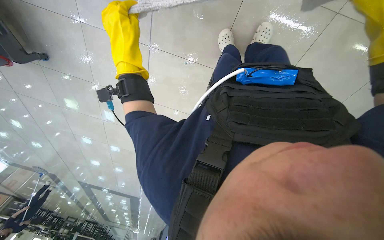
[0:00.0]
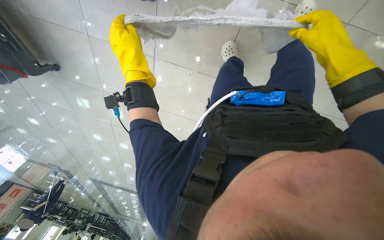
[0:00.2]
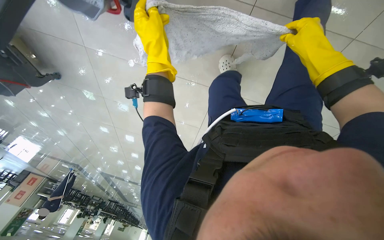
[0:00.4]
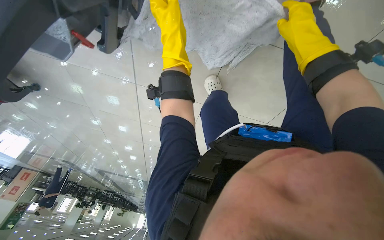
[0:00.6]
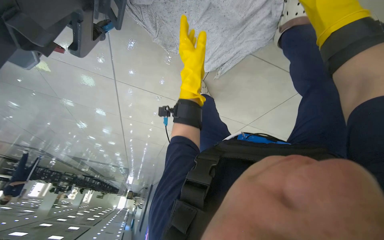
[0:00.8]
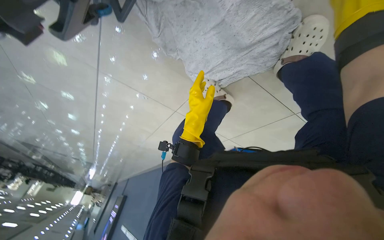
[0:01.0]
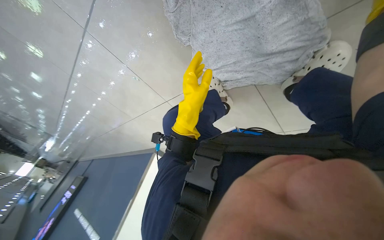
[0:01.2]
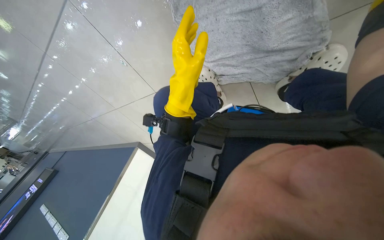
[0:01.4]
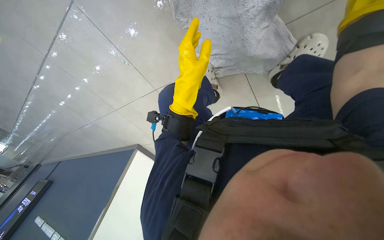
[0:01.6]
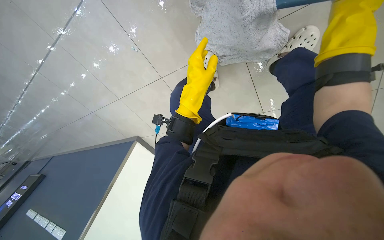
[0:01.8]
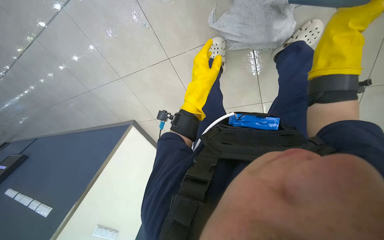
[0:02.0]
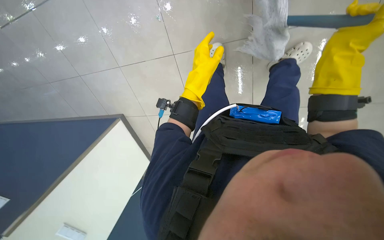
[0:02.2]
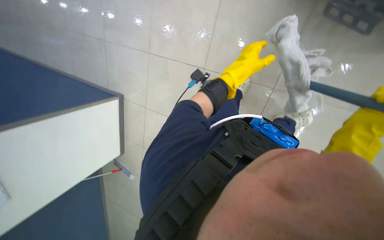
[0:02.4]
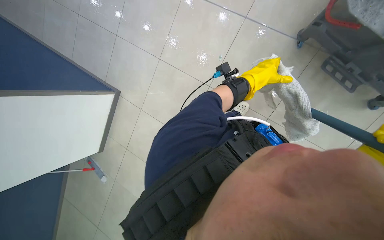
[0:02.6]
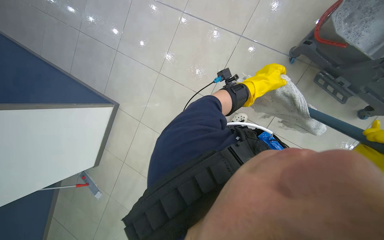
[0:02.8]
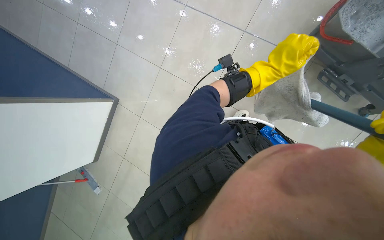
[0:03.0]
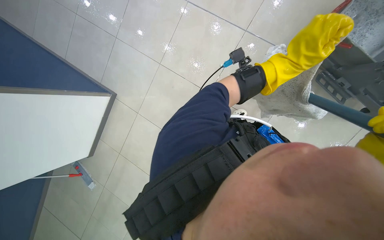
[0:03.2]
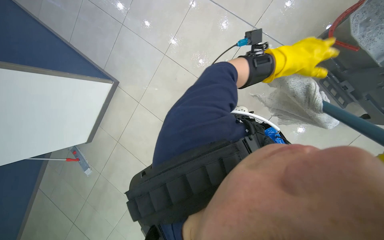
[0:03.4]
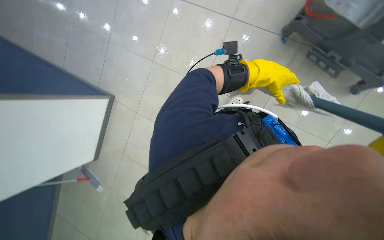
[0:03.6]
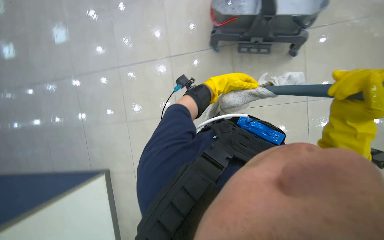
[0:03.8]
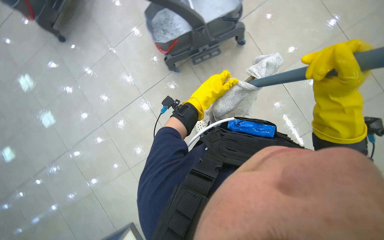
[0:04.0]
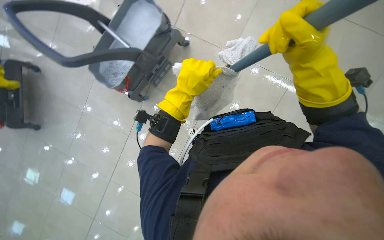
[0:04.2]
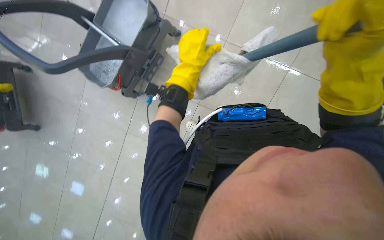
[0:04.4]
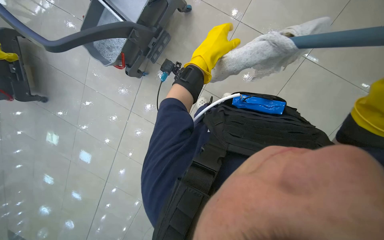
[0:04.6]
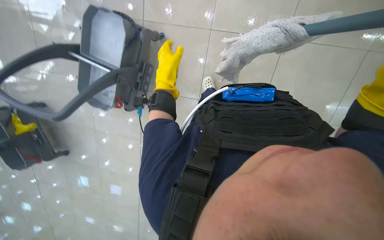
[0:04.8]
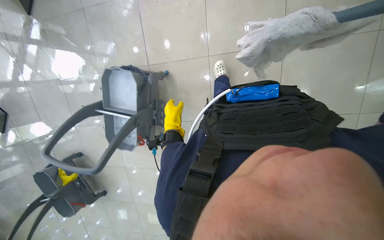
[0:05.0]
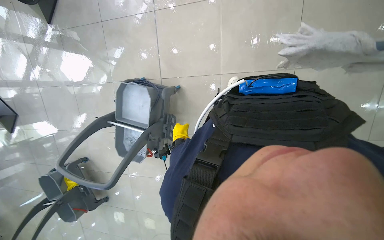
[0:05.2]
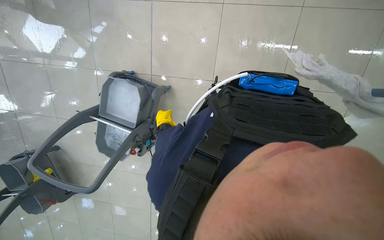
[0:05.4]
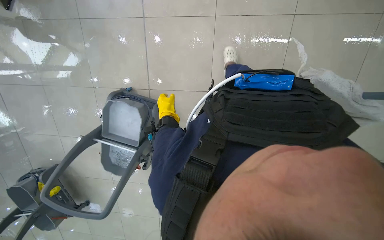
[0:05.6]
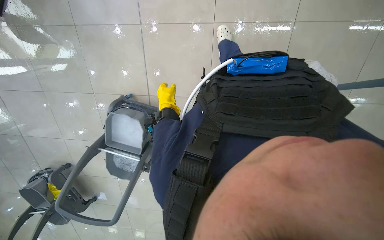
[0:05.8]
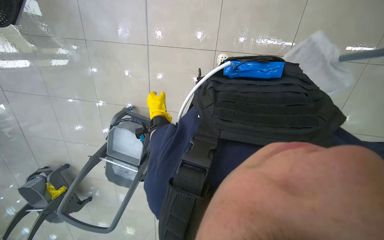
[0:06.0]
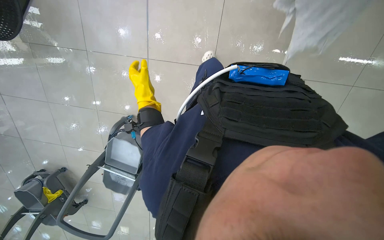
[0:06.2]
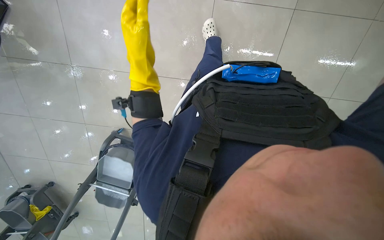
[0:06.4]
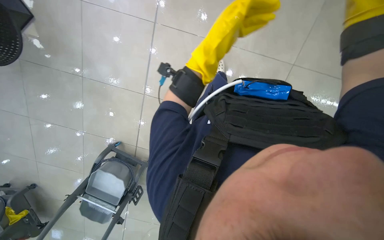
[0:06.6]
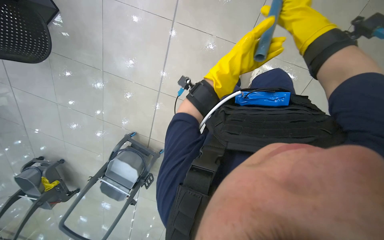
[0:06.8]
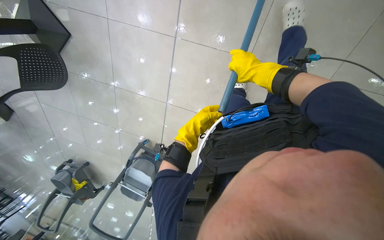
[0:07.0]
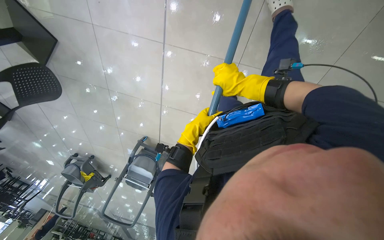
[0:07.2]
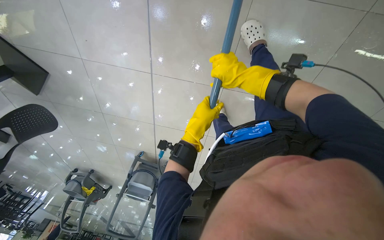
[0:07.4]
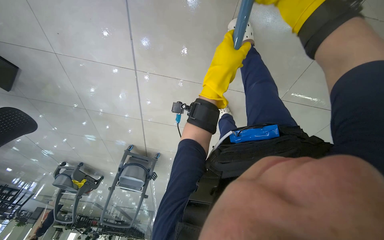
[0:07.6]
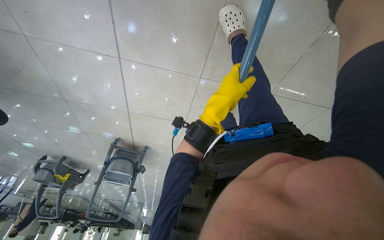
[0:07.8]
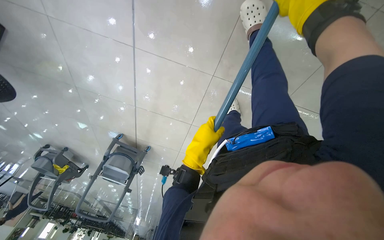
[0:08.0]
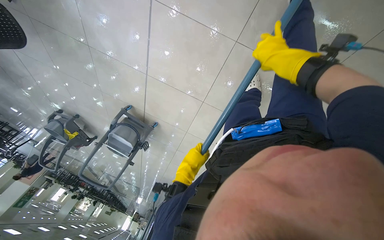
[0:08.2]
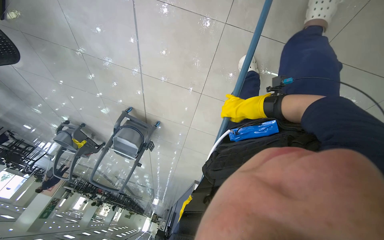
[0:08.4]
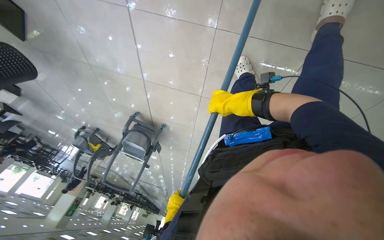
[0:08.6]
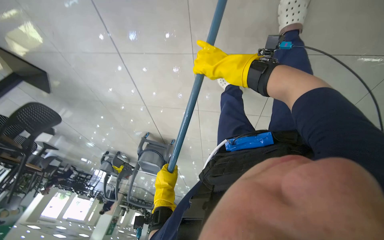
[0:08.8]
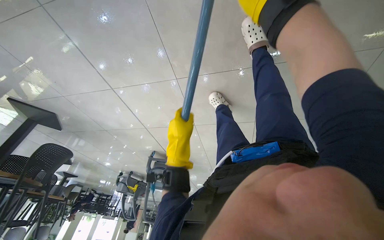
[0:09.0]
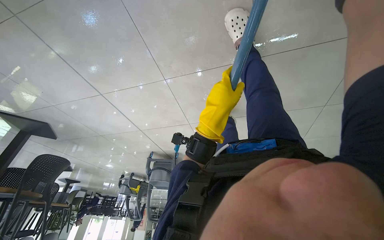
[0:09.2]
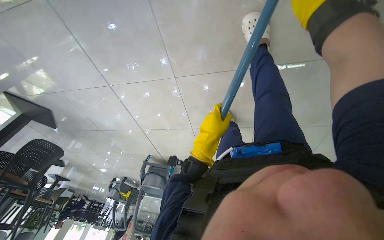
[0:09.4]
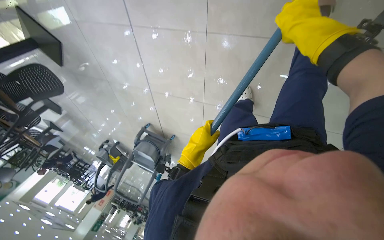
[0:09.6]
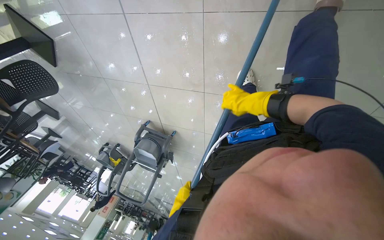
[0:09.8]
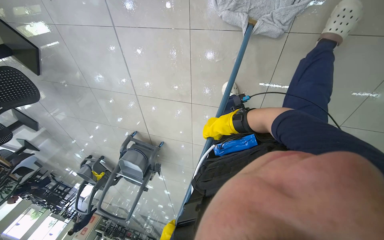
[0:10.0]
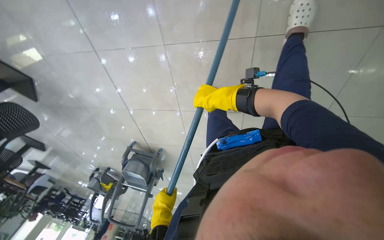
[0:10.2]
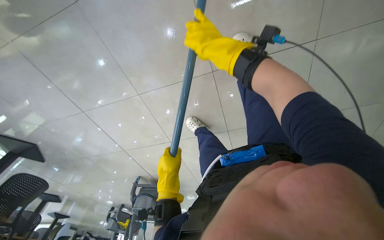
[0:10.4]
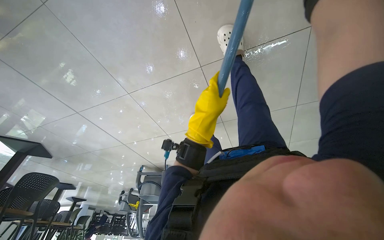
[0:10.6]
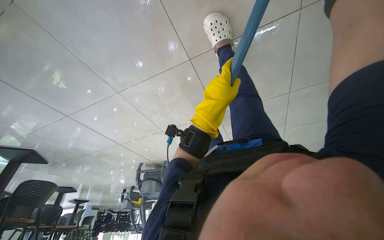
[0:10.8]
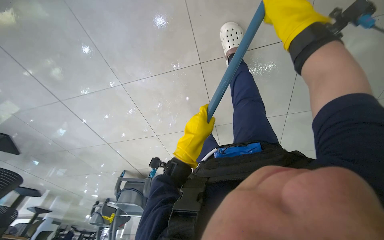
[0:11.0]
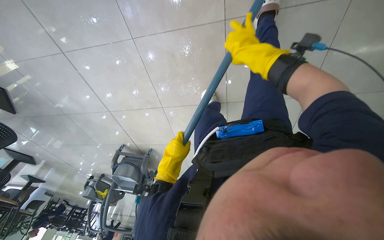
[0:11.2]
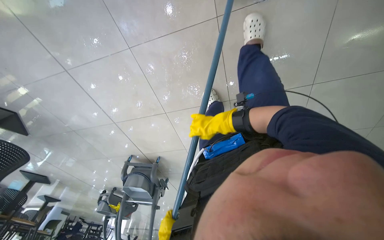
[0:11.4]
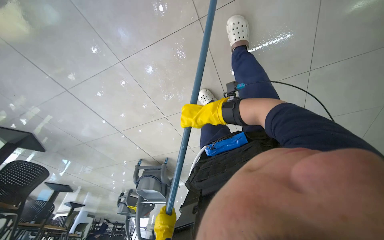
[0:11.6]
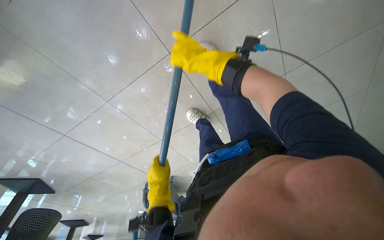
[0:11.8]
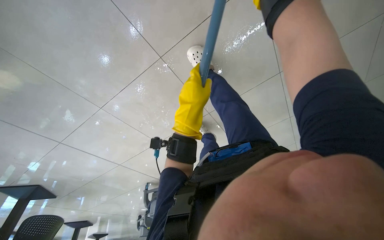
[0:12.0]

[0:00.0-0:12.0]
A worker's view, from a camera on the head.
Job: mopping floor.
The whole recording: Mopping floor. The worker continues mopping the floor, wringing the mop, moving the bucket, and adjusting the mop head.
0:00.0 to 0:01.6: The view swings about 30 degrees to the right.
0:03.0 to 0:04.4: The wearer looks about 25 degrees further upward. The scene rotates counterclockwise by some 100 degrees.
0:04.4 to 0:06.0: The wearer moves about 70 cm.

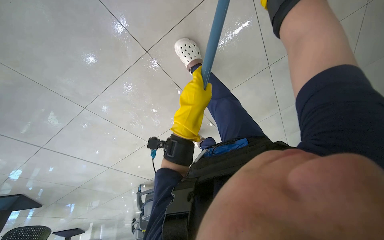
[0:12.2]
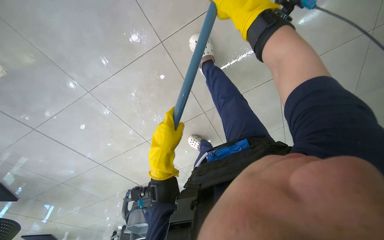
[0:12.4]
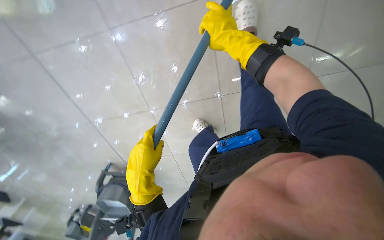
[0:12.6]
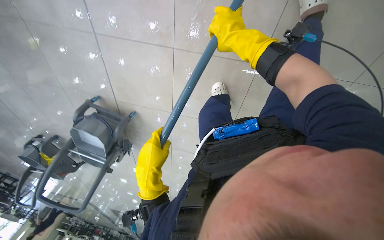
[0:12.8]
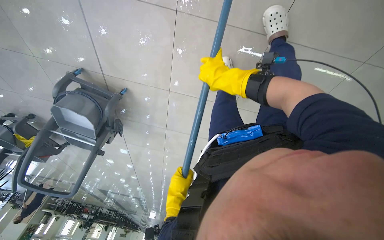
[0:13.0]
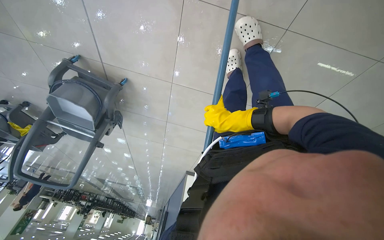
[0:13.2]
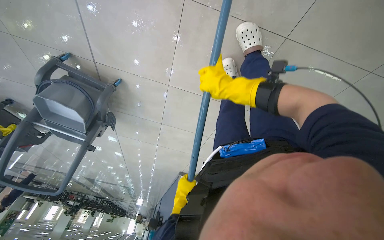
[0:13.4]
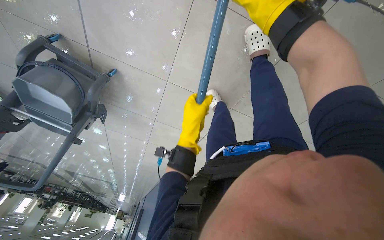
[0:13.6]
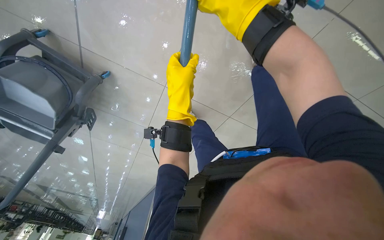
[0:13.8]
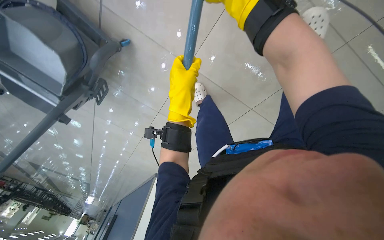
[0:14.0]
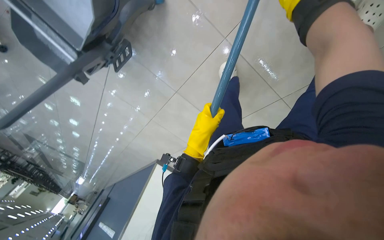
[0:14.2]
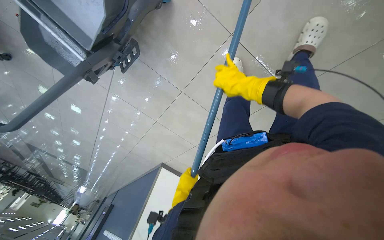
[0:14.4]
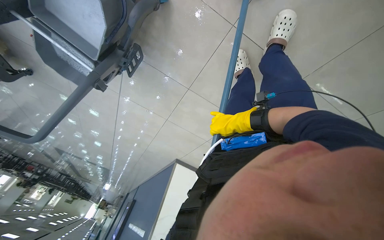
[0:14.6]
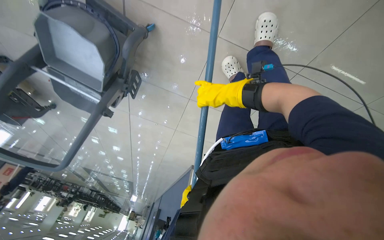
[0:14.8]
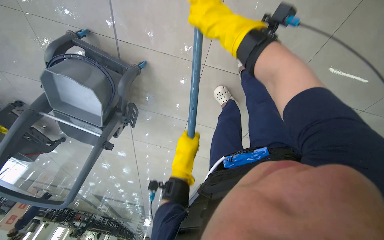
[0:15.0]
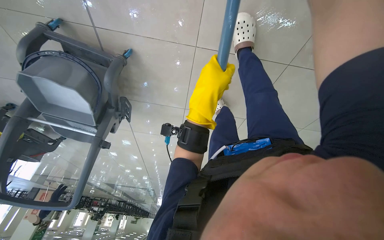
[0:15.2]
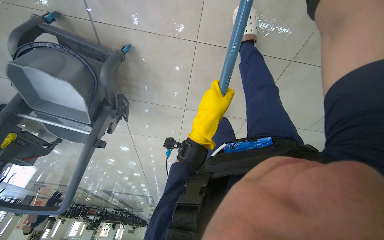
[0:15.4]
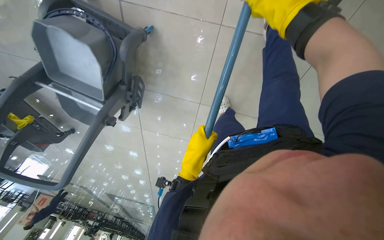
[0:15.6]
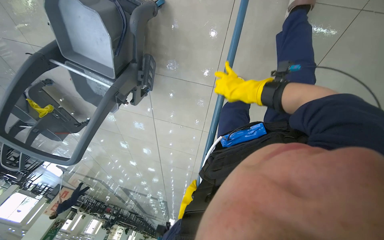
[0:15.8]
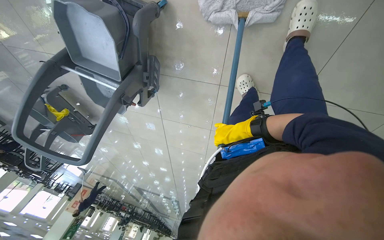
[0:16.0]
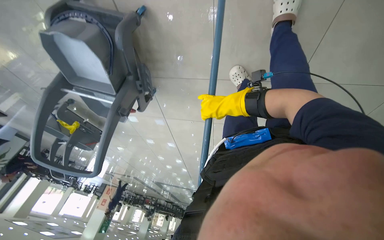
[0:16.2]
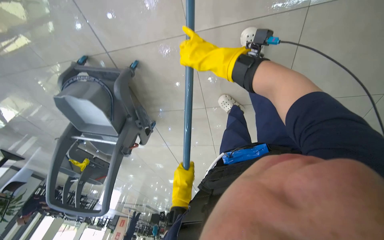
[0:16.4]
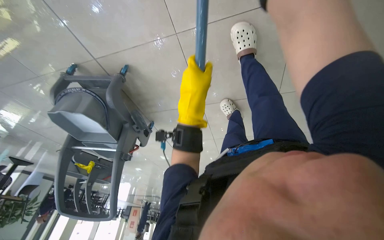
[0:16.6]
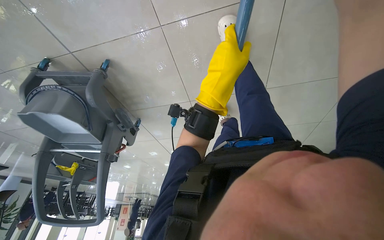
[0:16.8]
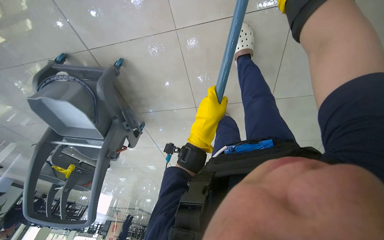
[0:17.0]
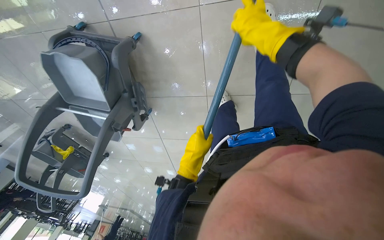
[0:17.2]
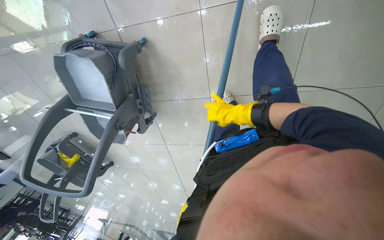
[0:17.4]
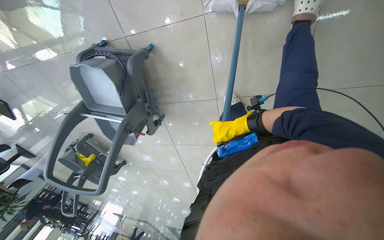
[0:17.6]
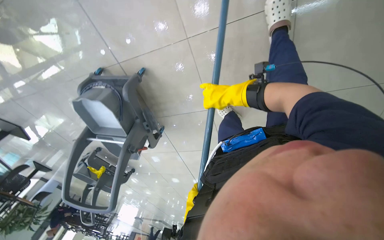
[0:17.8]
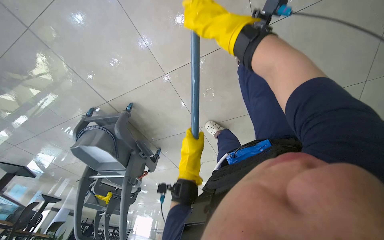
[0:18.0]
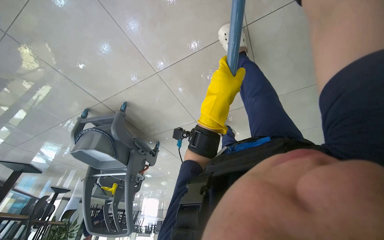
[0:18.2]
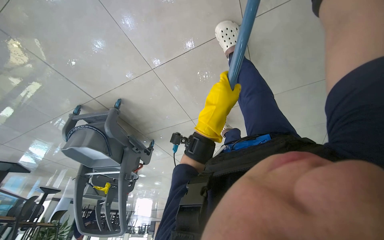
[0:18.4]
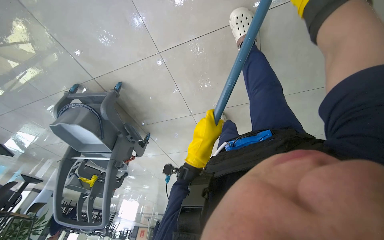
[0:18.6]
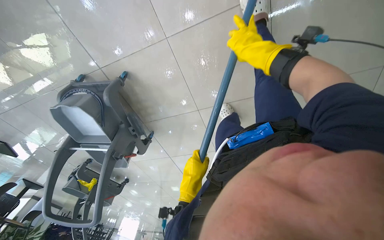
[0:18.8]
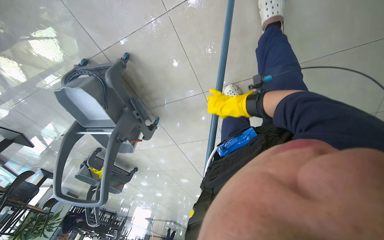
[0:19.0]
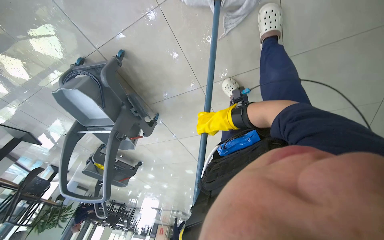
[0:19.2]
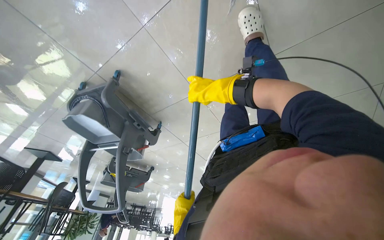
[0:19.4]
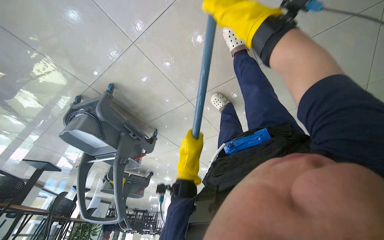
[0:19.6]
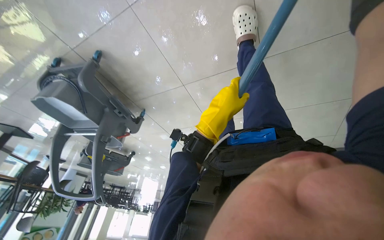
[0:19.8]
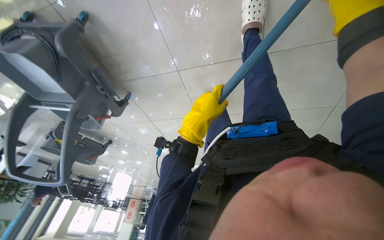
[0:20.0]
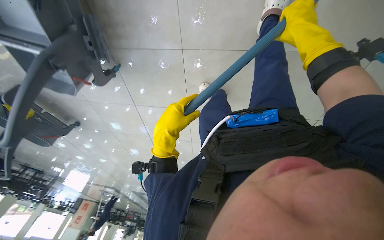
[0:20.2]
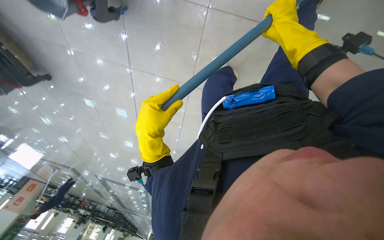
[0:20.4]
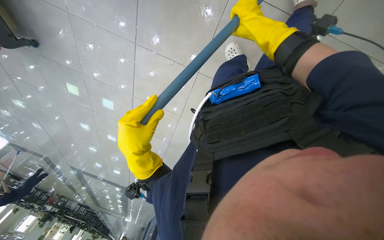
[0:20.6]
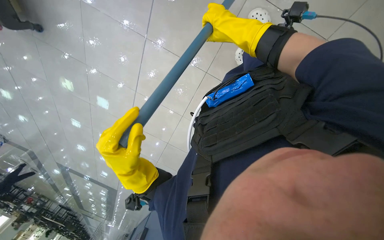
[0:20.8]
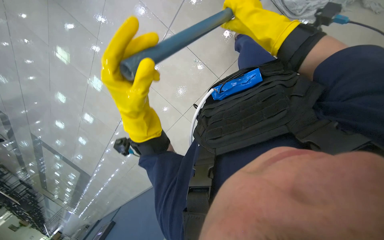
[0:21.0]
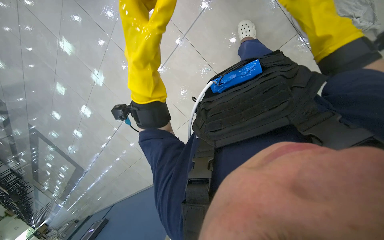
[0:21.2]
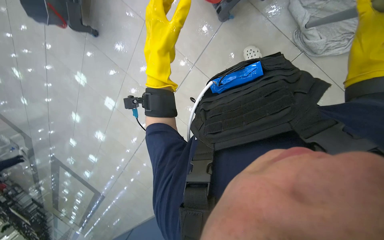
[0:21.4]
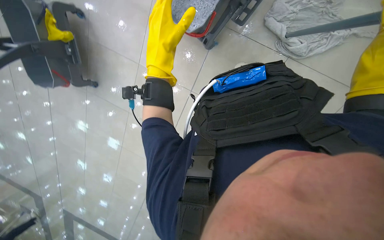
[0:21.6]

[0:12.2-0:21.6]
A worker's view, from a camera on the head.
Job: mopping floor.
The whole recording: Mopping floor. The worker continues mopping the floor, wringing the mop, moving the bucket, and adjusting the mop head.
0:13.8 to 0:15.4: The head travels about 40 cm.
0:15.4 to 0:17.0: The view swings about 25 degrees to the left.
